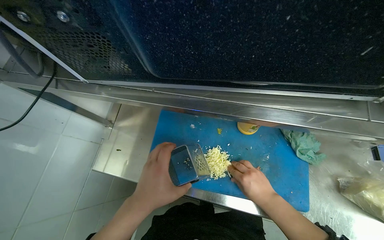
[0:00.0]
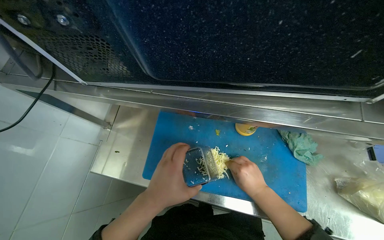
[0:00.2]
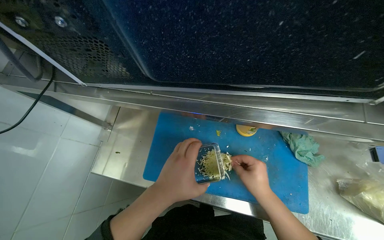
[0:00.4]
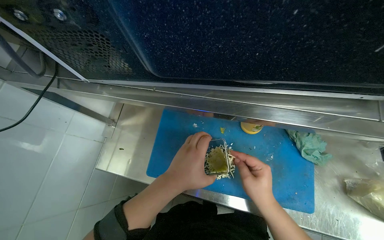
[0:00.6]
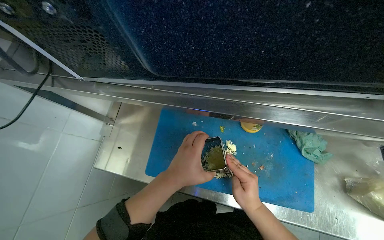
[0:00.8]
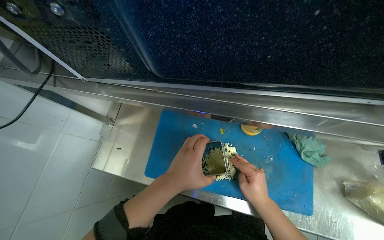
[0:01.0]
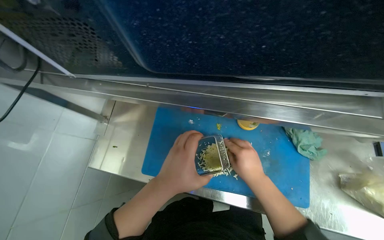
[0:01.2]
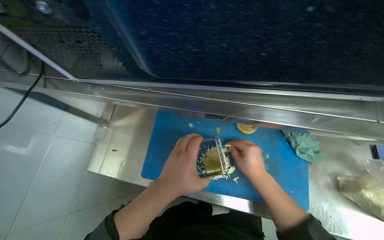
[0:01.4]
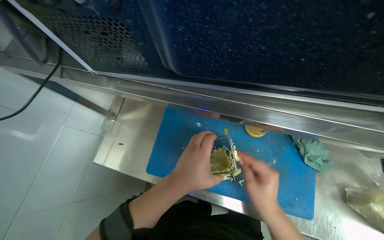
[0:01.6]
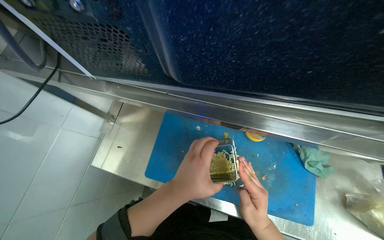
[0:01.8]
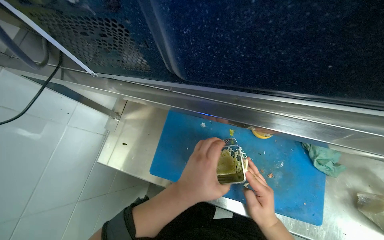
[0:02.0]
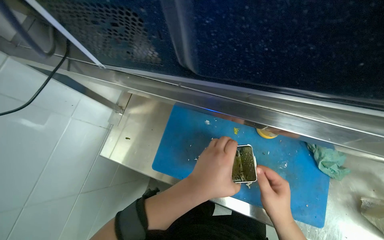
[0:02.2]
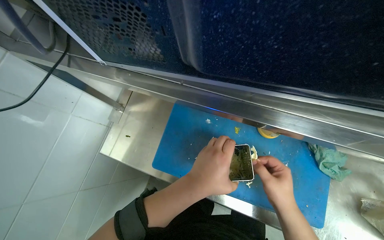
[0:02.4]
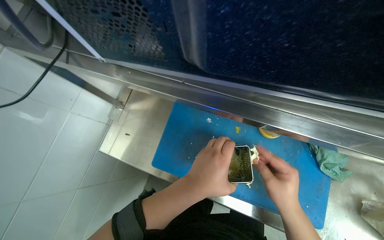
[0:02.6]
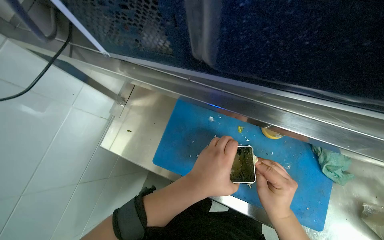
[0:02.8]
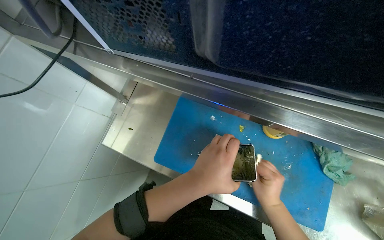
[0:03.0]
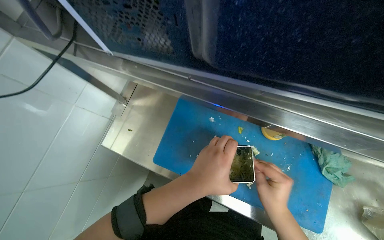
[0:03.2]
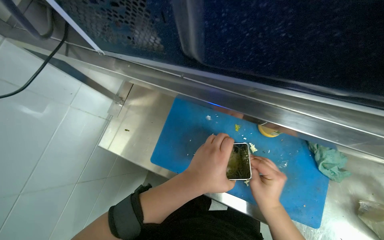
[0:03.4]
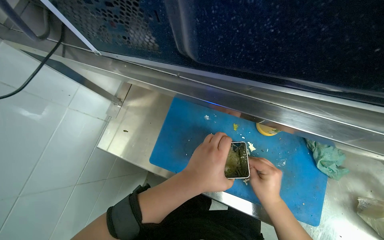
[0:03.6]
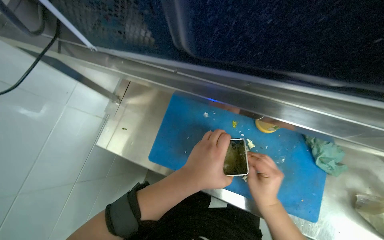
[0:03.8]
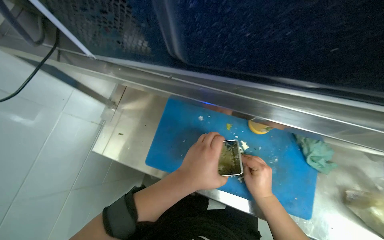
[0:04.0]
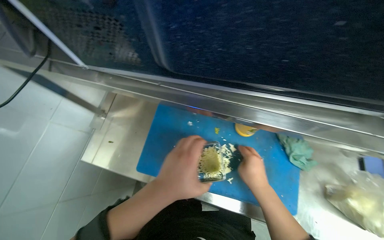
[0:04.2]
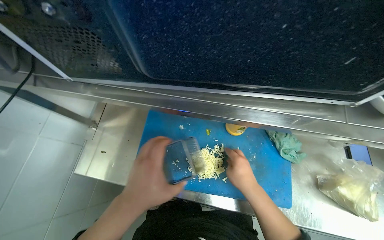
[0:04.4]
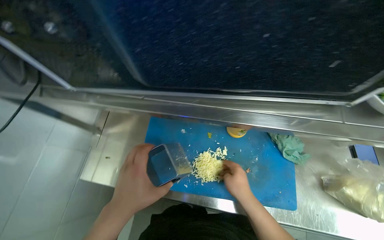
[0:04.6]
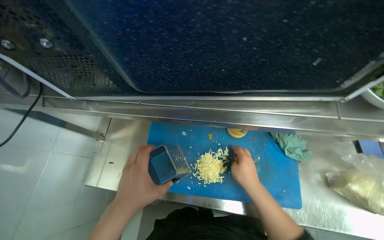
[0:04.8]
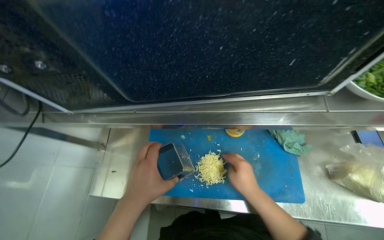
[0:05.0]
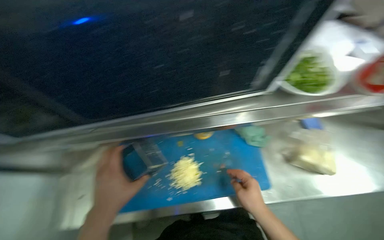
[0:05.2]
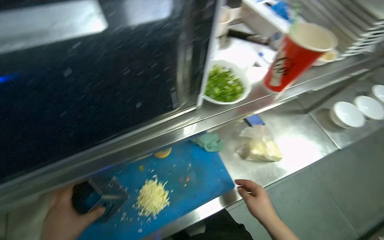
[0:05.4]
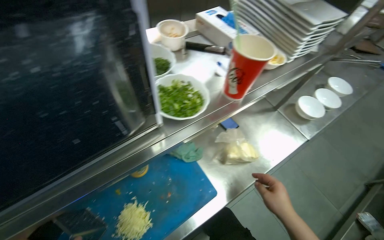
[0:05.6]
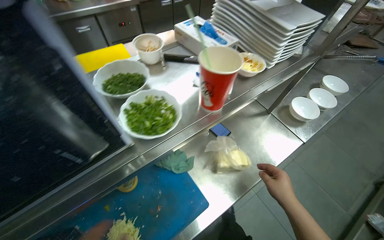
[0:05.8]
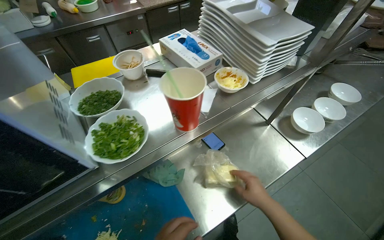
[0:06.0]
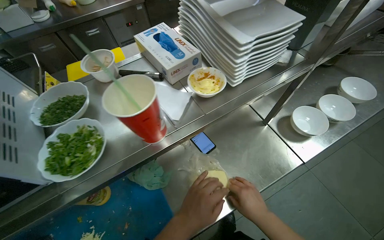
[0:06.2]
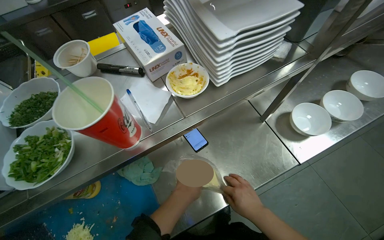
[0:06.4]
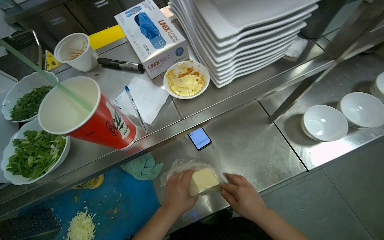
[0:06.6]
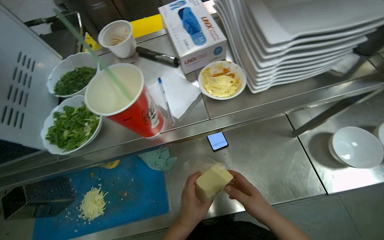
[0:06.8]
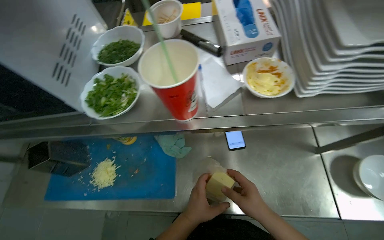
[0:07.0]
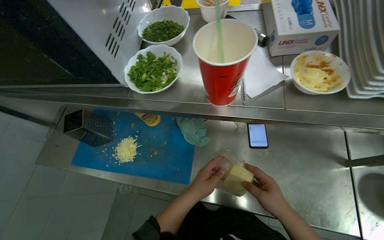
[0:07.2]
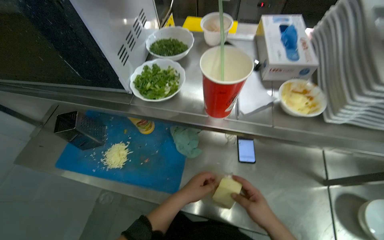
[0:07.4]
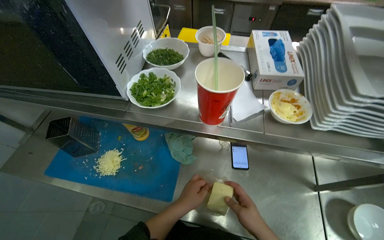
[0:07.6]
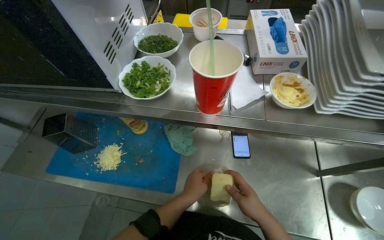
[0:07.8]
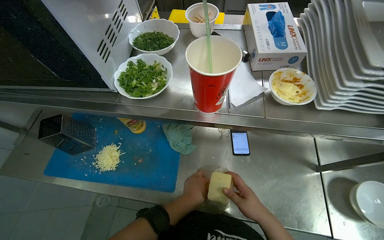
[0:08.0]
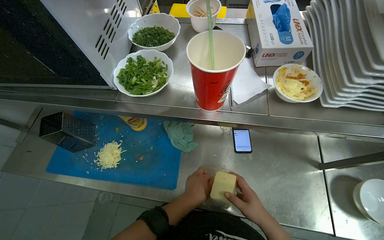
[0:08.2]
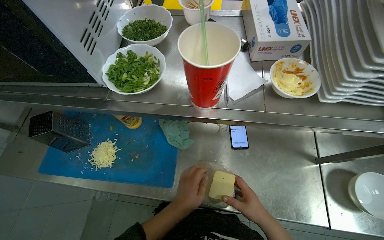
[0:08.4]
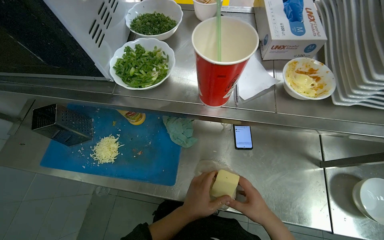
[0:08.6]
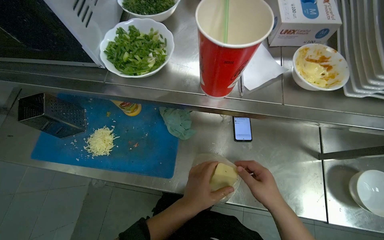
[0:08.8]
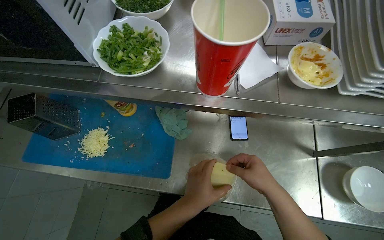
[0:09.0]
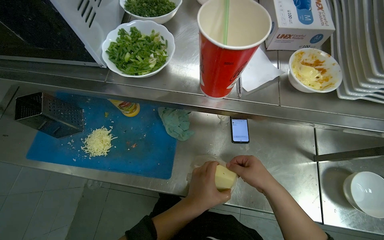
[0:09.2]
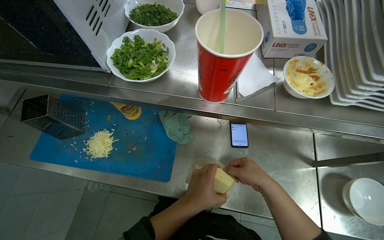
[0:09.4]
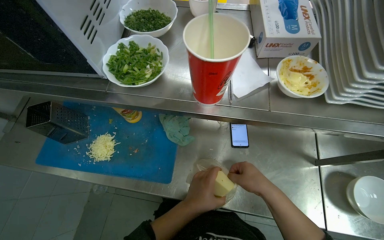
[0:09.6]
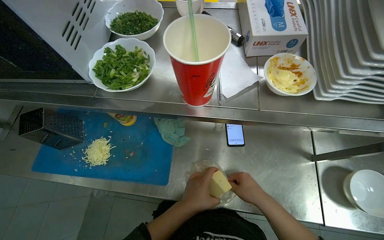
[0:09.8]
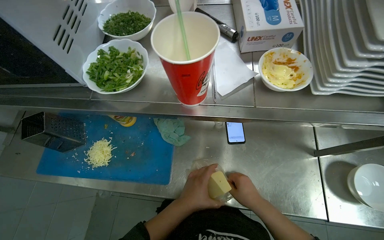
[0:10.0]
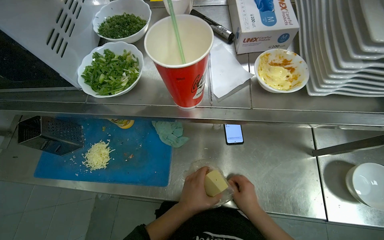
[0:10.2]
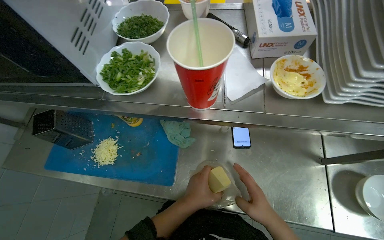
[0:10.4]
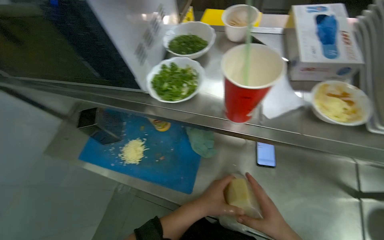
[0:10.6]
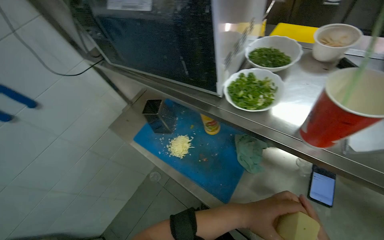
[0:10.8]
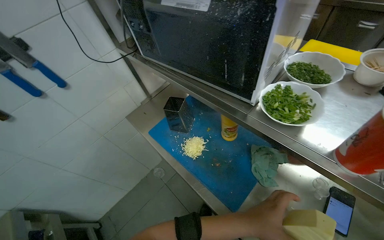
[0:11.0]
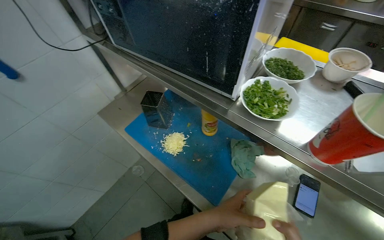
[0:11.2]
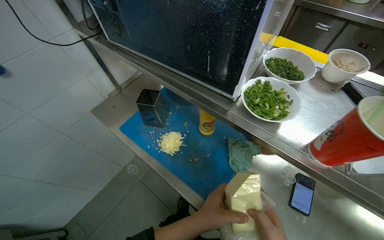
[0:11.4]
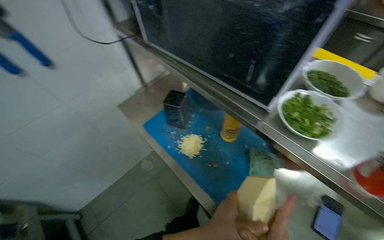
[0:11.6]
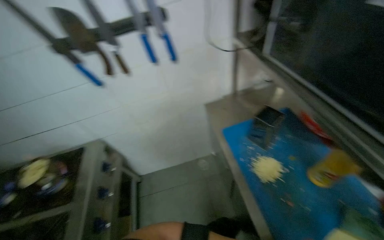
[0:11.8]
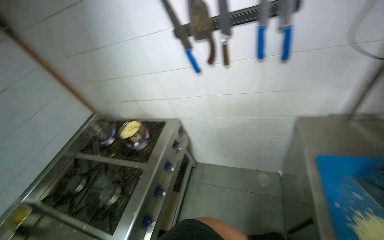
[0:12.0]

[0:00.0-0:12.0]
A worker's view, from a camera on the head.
Job: preparing food.
The whole recording: Grating cheese for cooking. The worker grates blocks of cheese on a cutting board.
0:00.0 to 0:04.4: The hands stay close to where they were, moving slightly.
0:04.4 to 0:06.0: The wearer looks about 45 degrees further to the right. The view tips upward by approximately 15 degrees.
0:06.0 to 0:07.6: The wearer looks some 45 degrees further to the left.
0:07.6 to 0:09.0: The camera pitches downward, by roughly 10 degrees.
0:09.0 to 0:10.4: The hands make small movements and keep their place.
0:10.4 to 0:12.0: The camera travels roughly 50 cm. The head turns to the left by approximately 95 degrees.

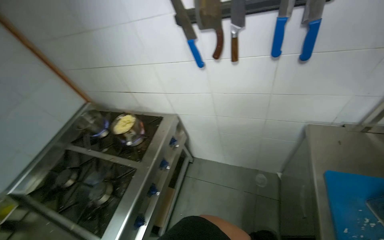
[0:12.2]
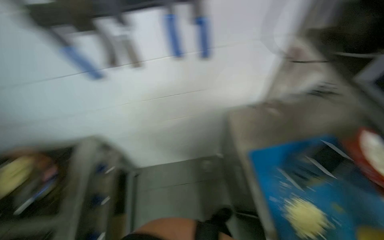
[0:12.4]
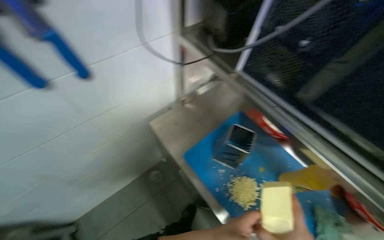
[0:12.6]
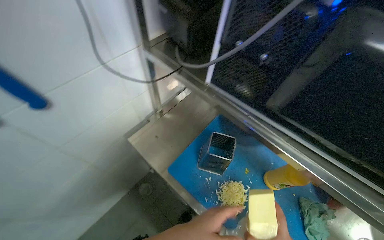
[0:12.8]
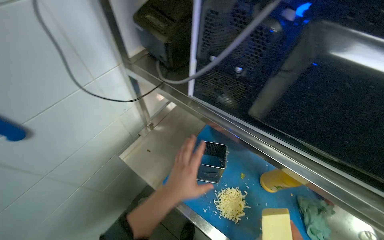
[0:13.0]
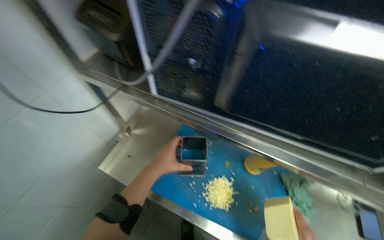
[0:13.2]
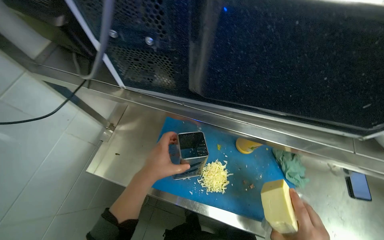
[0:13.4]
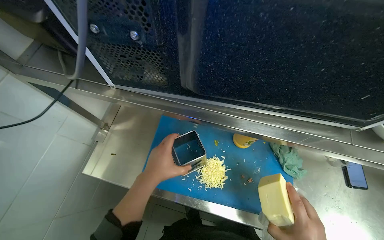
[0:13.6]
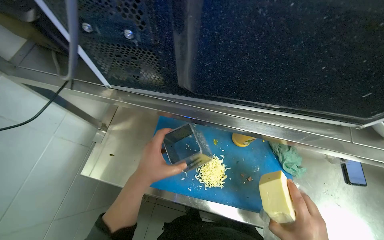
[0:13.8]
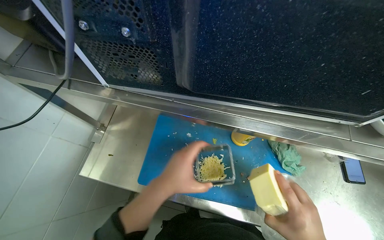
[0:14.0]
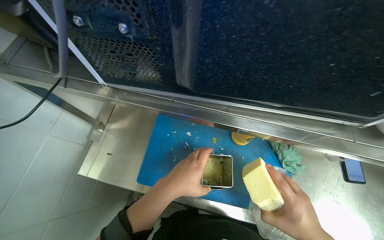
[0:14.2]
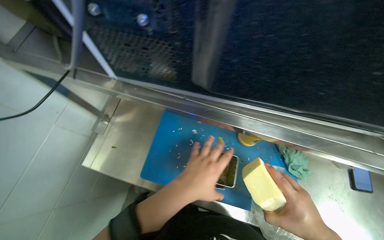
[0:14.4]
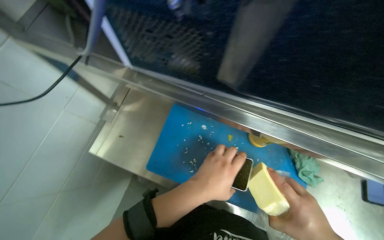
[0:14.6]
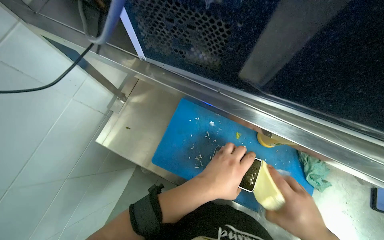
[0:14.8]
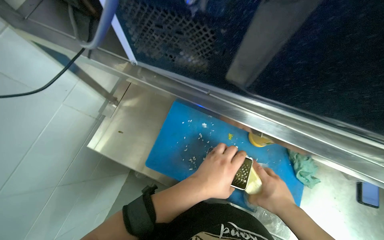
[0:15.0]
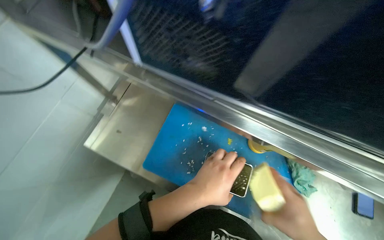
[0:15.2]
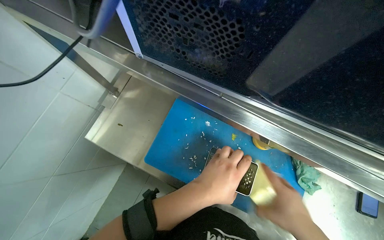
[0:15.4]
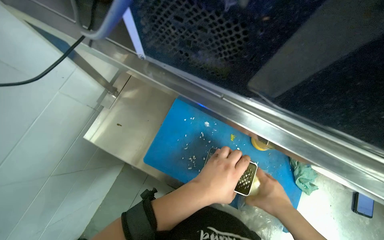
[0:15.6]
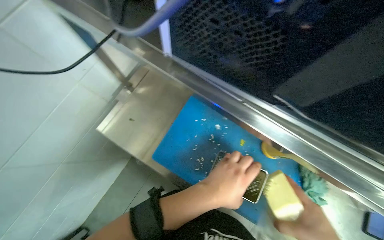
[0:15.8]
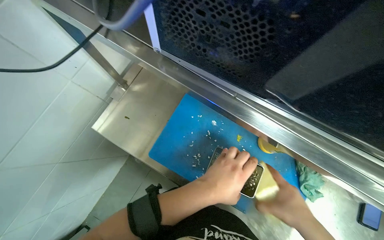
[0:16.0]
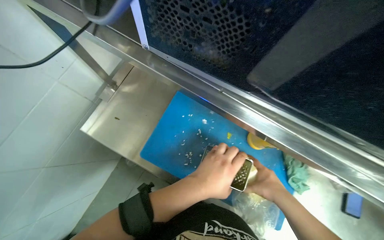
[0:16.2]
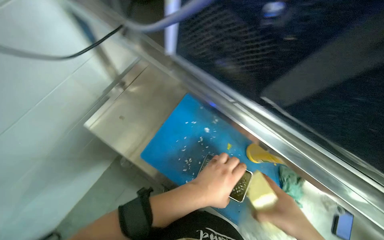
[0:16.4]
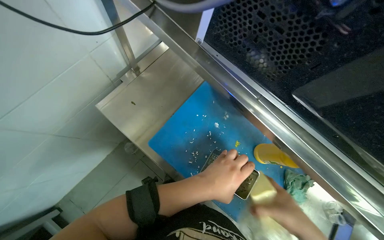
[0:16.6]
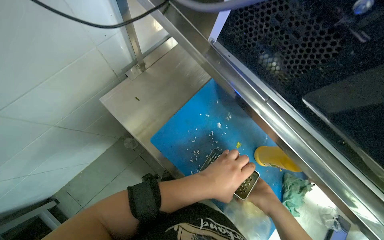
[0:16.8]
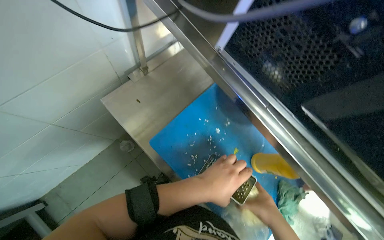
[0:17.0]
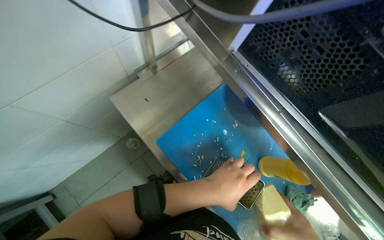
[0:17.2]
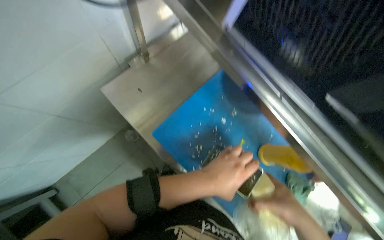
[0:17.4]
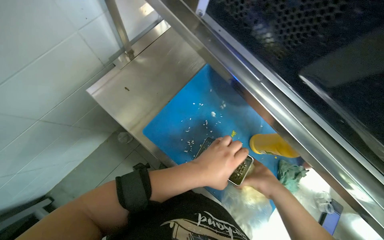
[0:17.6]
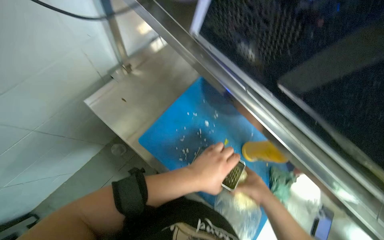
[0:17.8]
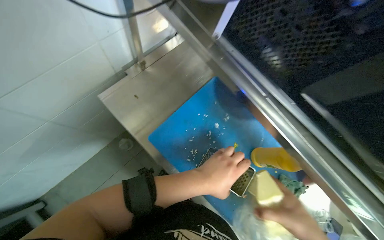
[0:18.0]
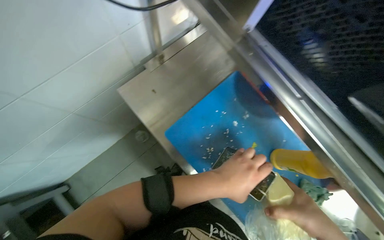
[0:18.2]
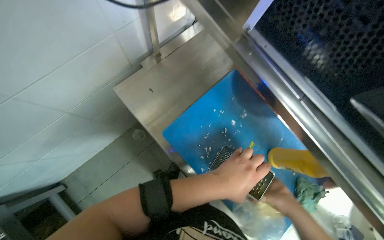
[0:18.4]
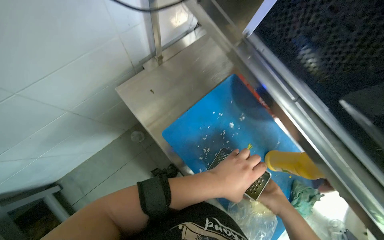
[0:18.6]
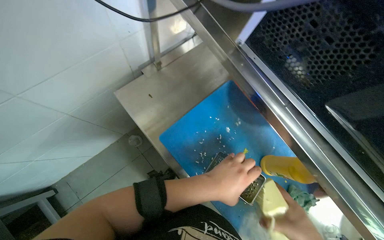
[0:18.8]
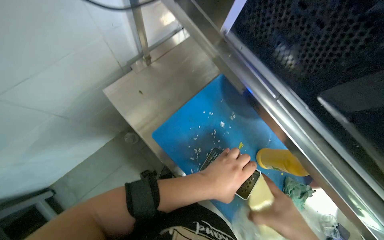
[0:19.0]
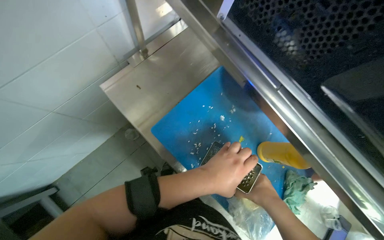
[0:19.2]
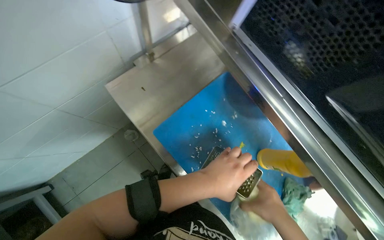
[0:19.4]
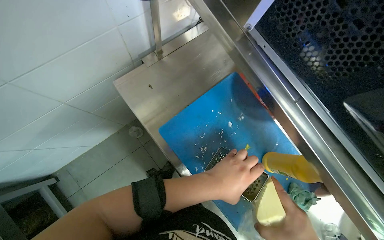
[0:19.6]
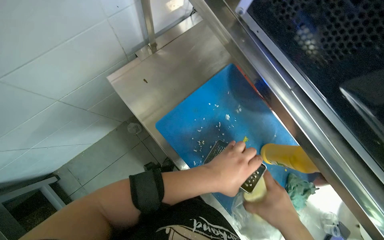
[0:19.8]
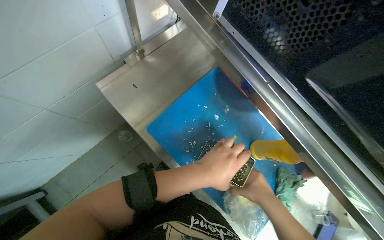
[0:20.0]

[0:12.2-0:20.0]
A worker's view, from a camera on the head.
Job: preparing food.
The whole recording: Grating cheese for cooking. The worker grates blocks of cheese on a cutting board.
0:12.2 to 0:13.8: The wearer's head swings some 95 degrees to the right. The view tilts roughly 15 degrees downward.
0:13.8 to 0:15.4: The left hand goes approximately 10 cm to the right.
